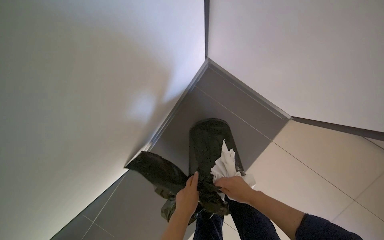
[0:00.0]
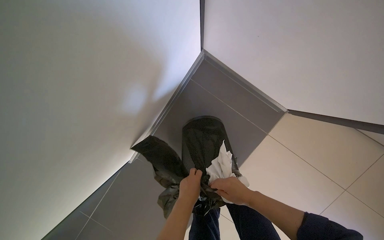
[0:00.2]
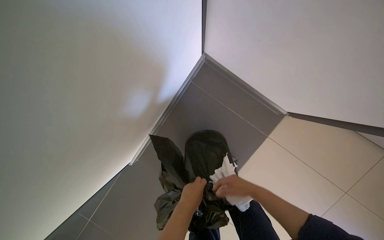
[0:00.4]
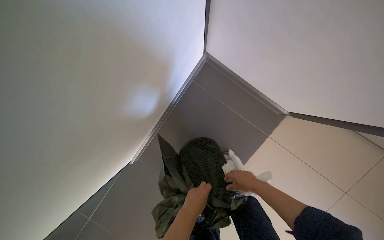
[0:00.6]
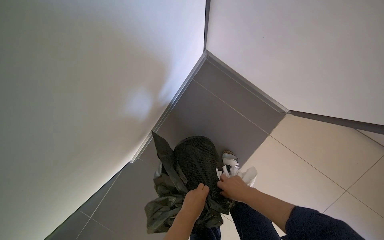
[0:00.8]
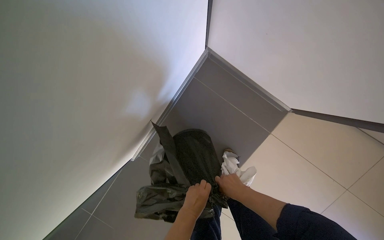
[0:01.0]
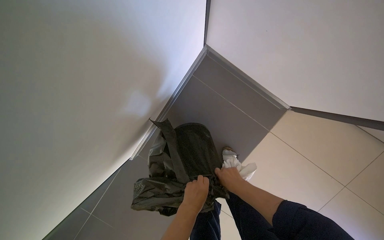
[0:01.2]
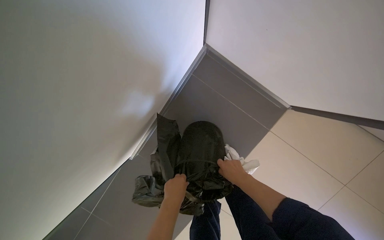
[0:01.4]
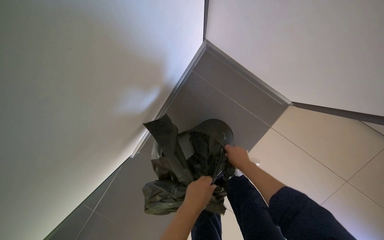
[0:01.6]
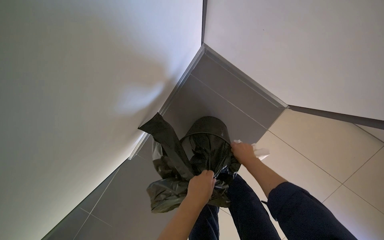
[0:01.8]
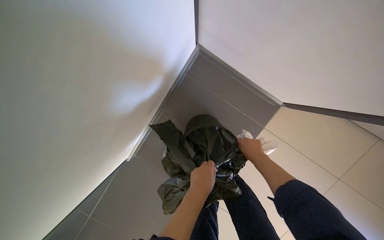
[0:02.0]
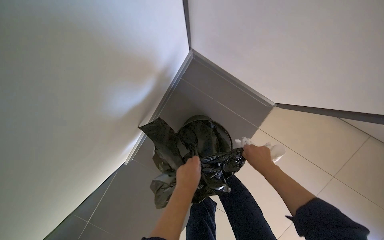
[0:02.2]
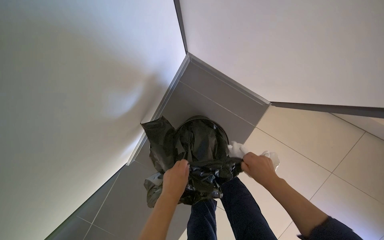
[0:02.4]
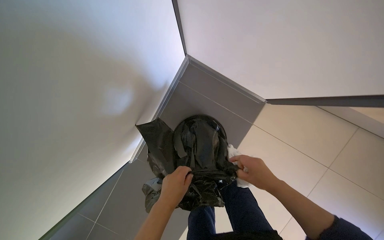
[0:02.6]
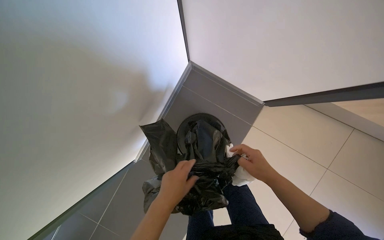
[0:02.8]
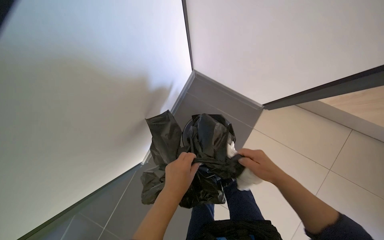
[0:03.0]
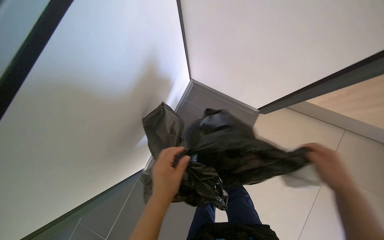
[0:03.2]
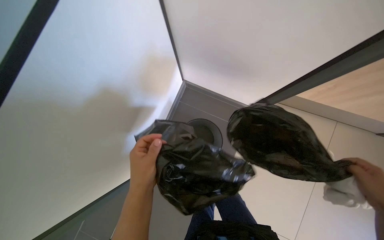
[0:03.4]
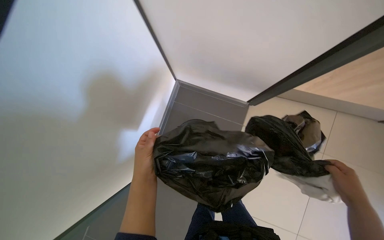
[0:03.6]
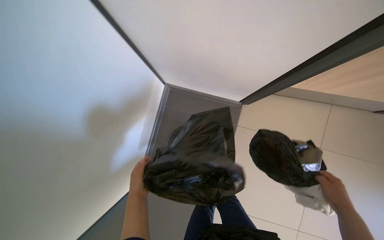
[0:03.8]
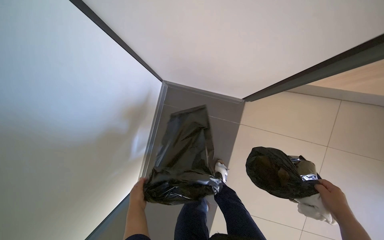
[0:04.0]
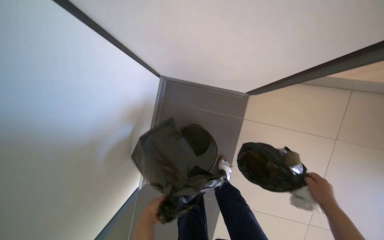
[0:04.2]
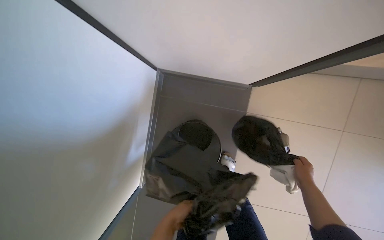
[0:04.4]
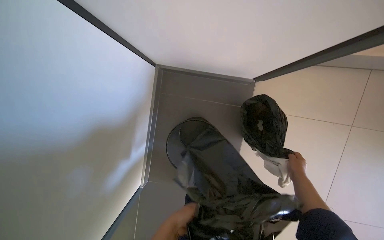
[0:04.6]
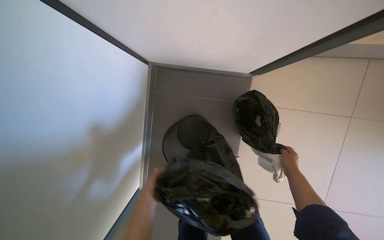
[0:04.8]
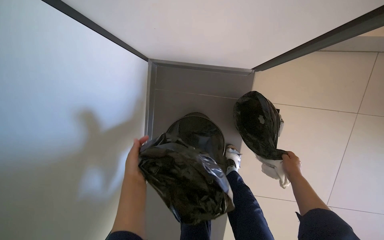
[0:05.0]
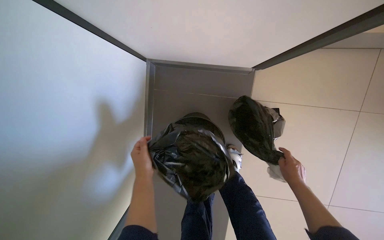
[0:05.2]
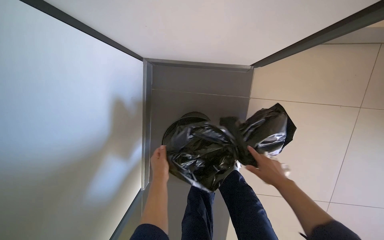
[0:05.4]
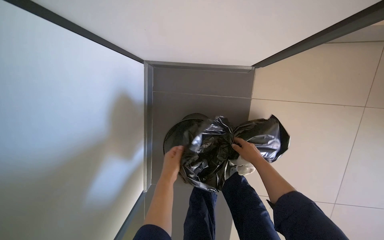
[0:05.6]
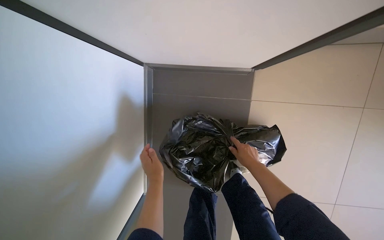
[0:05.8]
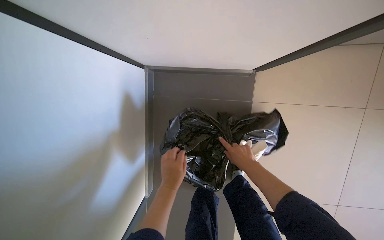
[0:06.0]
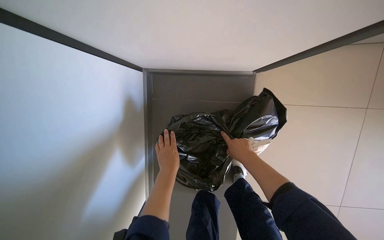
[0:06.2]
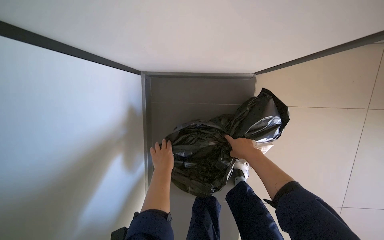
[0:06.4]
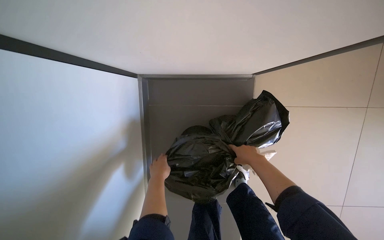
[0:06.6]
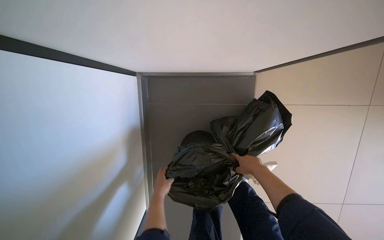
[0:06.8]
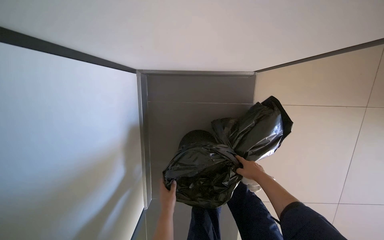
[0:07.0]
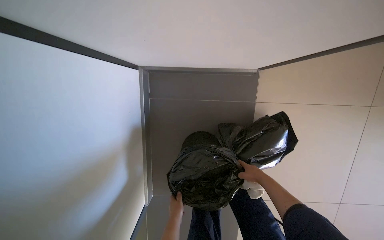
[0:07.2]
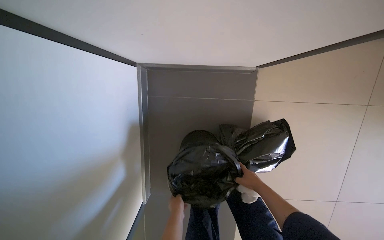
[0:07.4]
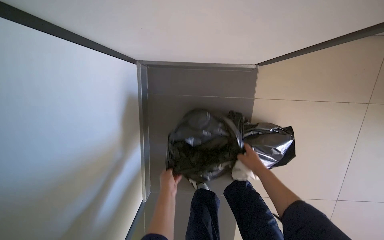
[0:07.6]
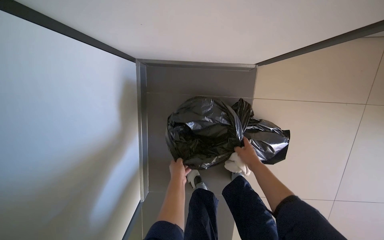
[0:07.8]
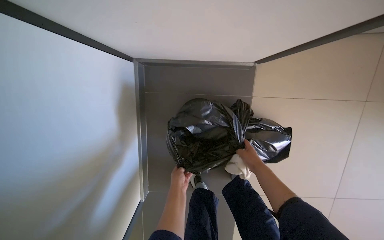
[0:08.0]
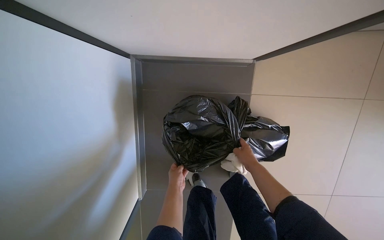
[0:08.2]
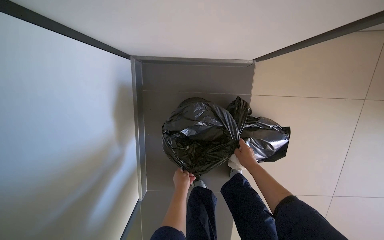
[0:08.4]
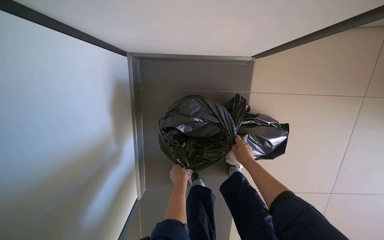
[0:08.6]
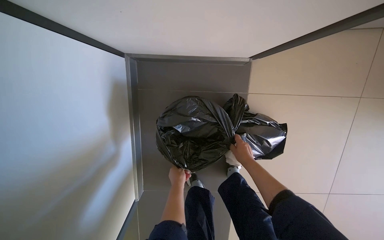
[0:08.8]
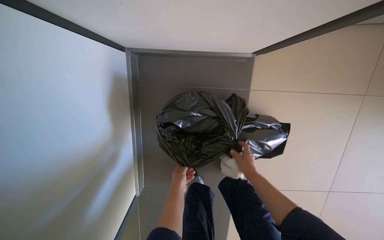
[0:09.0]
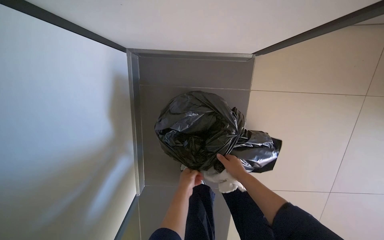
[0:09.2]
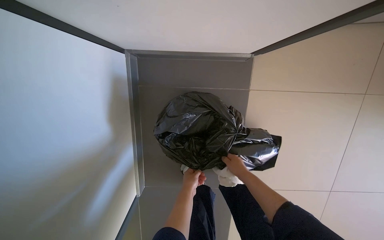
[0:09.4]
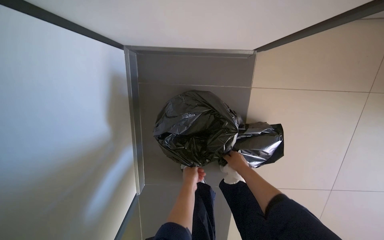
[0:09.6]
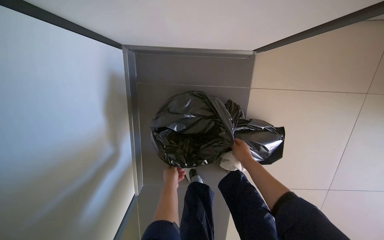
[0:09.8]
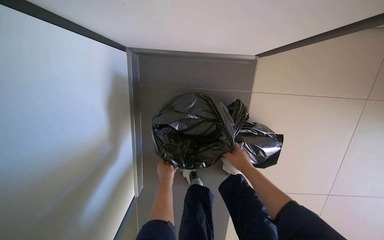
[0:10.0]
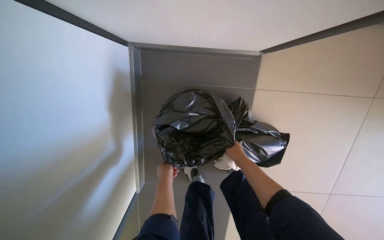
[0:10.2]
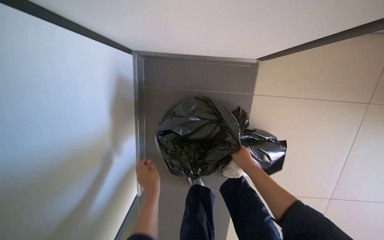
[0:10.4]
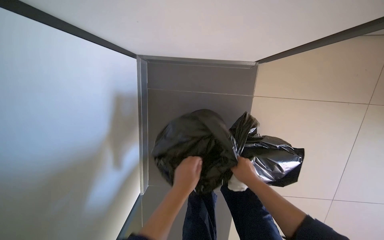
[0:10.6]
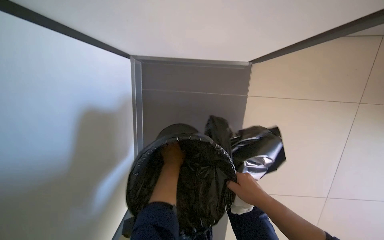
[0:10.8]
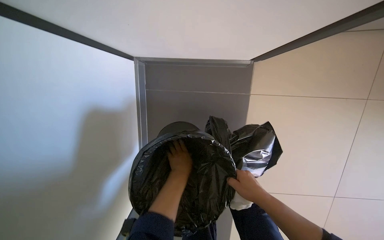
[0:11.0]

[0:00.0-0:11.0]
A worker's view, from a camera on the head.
Job: managing trash.
The whole recording: Collecting trash and used cloths. The worker collects used cloths and other trash into a black bag, then ties the bag.
0:00.0 to 0:01.6: The hands are busy where they are.
0:01.6 to 0:03.2: The left hand travels nearer to the camera by some 25 cm. The right hand travels nearer to the camera and to the right by roughly 40 cm.
0:03.2 to 0:04.8: The right hand heads farther from the camera, covering some 20 cm; the left hand travels down the picture and back again, some 10 cm each way.
0:04.8 to 0:06.2: The left hand goes about 15 cm up the picture and farther from the camera, while the right hand goes roughly 20 cm to the left.
0:06.2 to 0:07.8: The right hand travels down the picture and back again, roughly 5 cm each way; the left hand goes roughly 15 cm farther from the camera, and travels down the picture and back again, approximately 15 cm each way.
0:09.4 to 0:11.0: The right hand travels nearer to the camera by about 15 cm. The left hand goes roughly 15 cm nearer to the camera and up the picture.

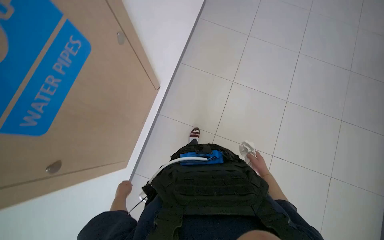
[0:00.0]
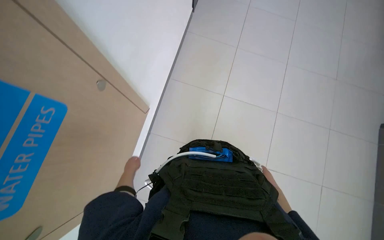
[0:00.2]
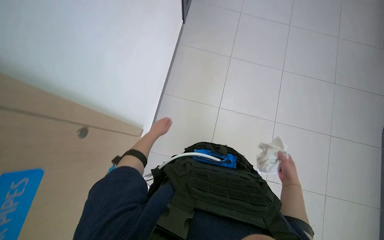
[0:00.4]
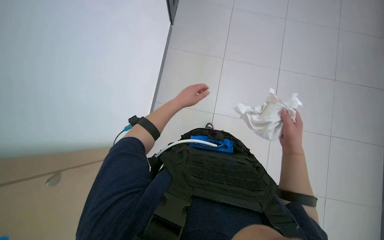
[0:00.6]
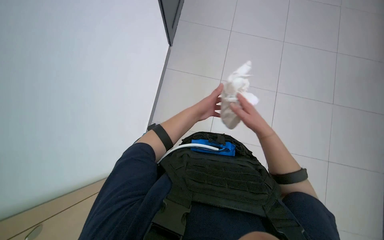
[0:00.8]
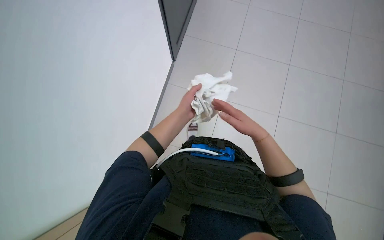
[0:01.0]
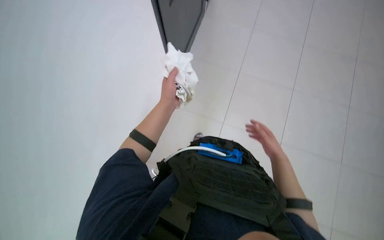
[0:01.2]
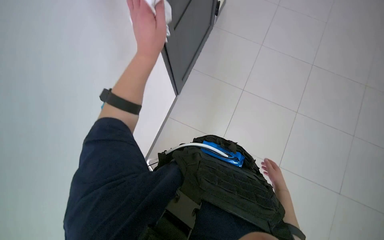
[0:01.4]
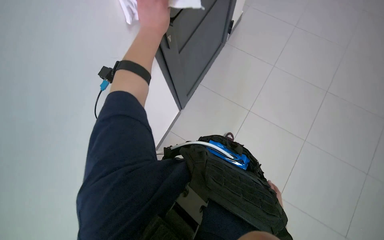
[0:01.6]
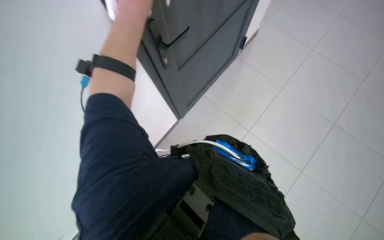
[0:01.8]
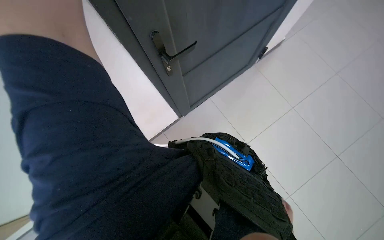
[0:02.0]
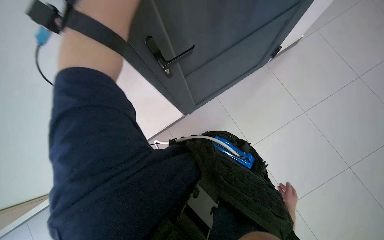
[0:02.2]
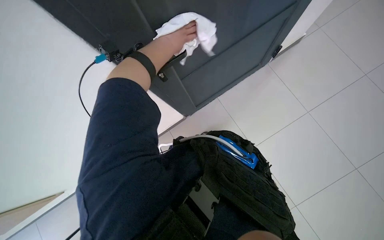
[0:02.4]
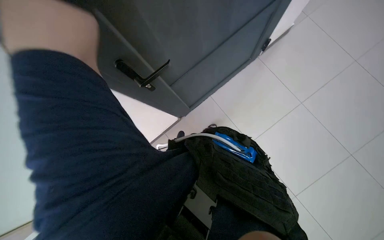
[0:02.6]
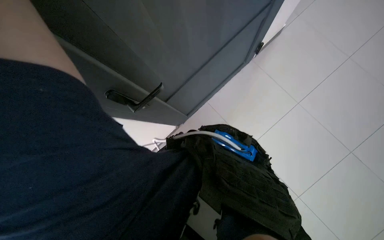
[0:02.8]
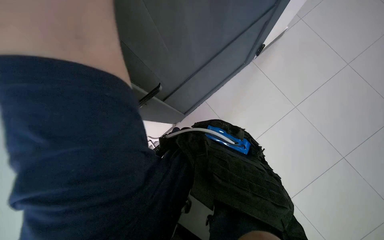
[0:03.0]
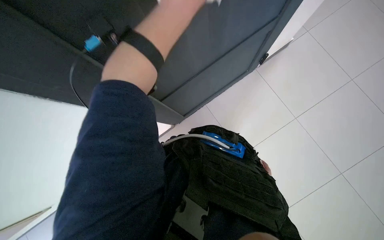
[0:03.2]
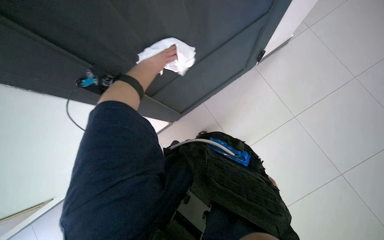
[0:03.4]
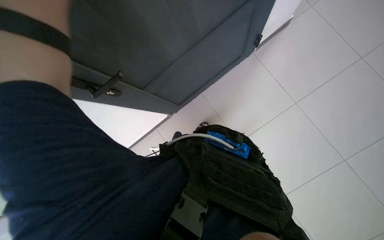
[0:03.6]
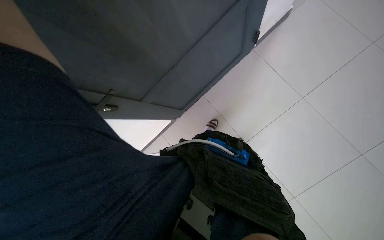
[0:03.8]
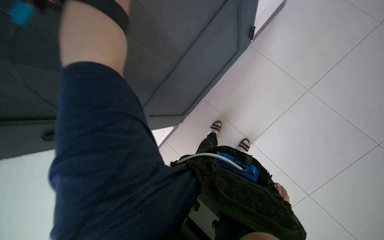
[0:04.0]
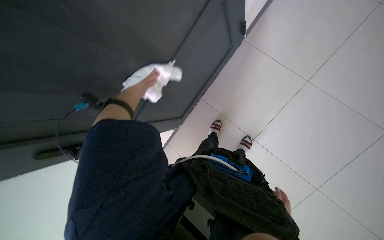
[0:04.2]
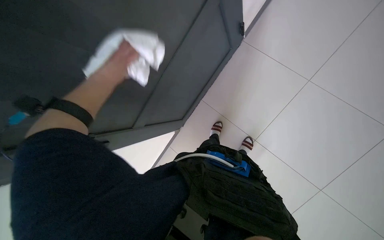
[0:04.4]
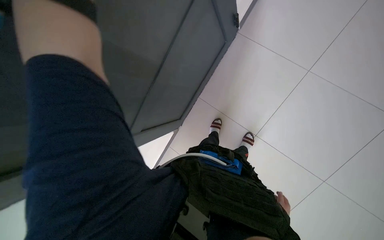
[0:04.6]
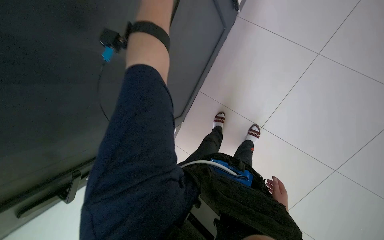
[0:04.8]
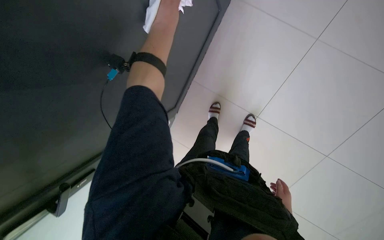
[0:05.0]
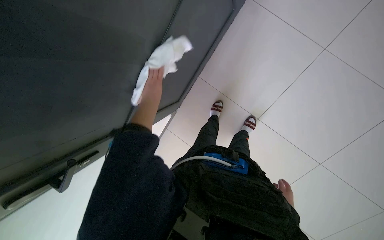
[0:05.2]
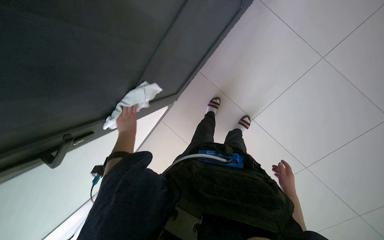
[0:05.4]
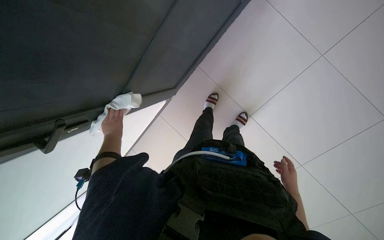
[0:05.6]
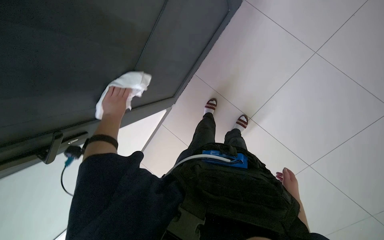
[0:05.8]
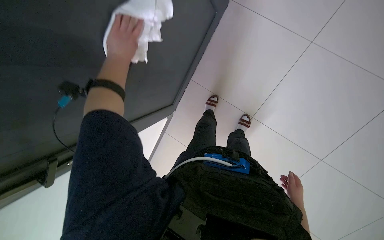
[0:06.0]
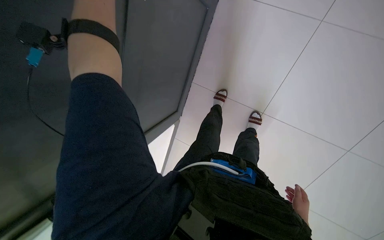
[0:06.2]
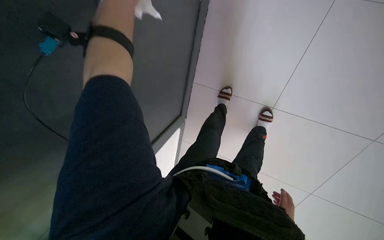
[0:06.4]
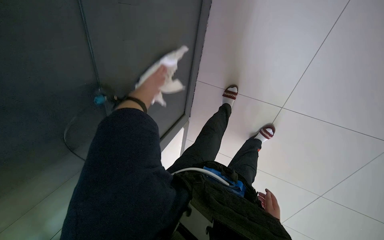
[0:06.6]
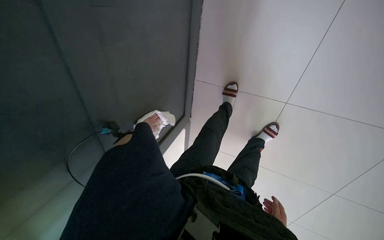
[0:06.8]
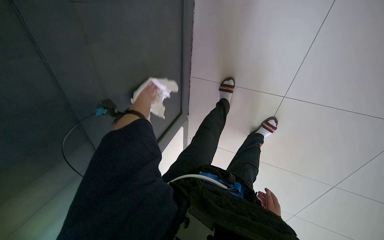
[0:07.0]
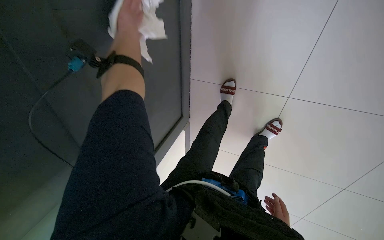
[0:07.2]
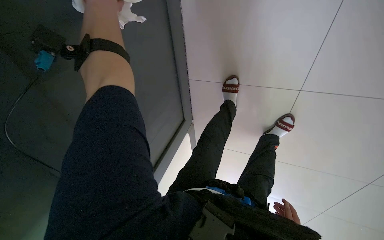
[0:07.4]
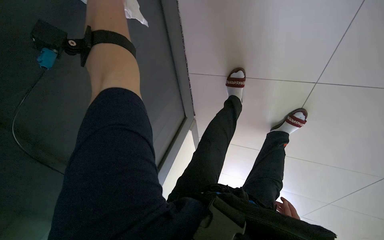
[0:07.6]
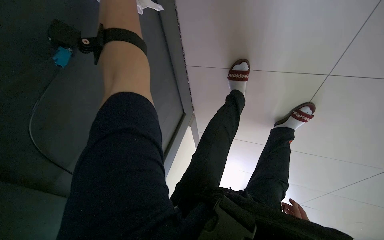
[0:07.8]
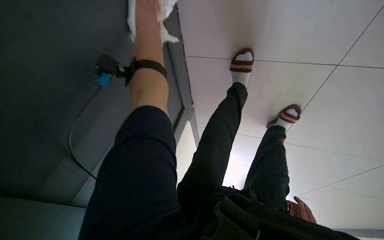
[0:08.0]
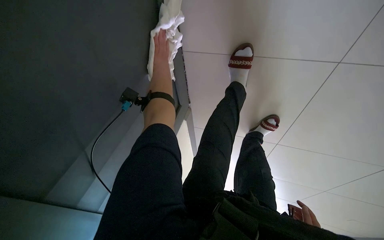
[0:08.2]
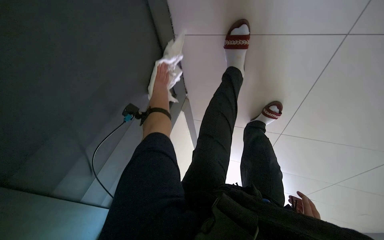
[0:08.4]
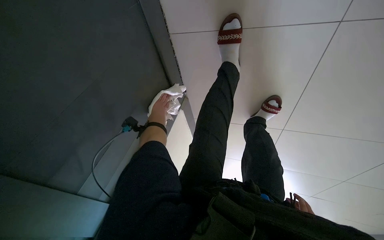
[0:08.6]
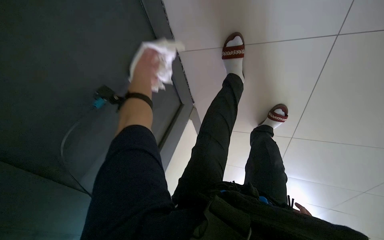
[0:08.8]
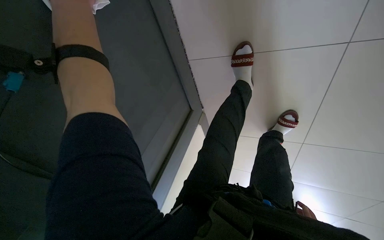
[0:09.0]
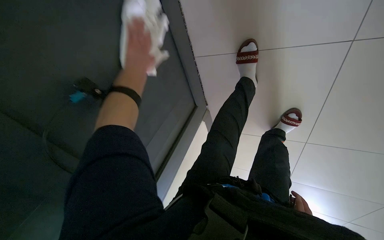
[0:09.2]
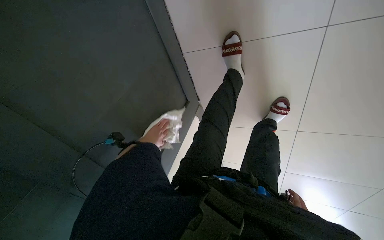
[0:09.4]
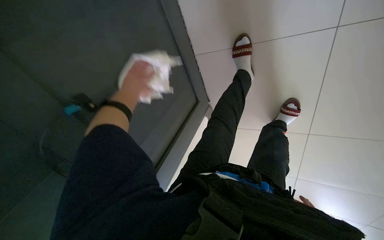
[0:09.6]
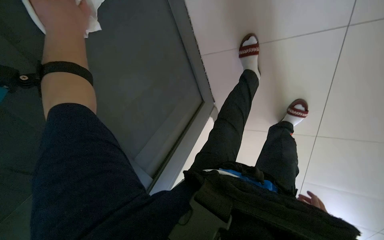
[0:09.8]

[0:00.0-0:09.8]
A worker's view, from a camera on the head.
Job: wiping surfaces.
The whole recording: Wiping cabinet door. The worker wipes a cabinet door with a white cloth.
0:00.0 to 0:01.4: The right hand moves nearer to the camera, approximately 10 cm. Meanwhile the left hand shifts some 60 cm up the picture and nearer to the camera.
0:01.4 to 0:02.8: The view tips upward by about 20 degrees.
0:04.2 to 0:05.6: The wearer looks some 10 degrees further downward.
0:05.6 to 0:07.0: The right hand goes about 20 cm down the picture; the left hand shifts about 30 cm up the picture and to the right, and goes nearer to the camera and returns, roughly 30 cm each way.
0:07.0 to 0:08.4: The camera is aimed some 15 degrees further to the left.
0:08.4 to 0:09.8: The view pans to the left by approximately 20 degrees. The left hand heads nearer to the camera and down the picture, covering some 40 cm.
